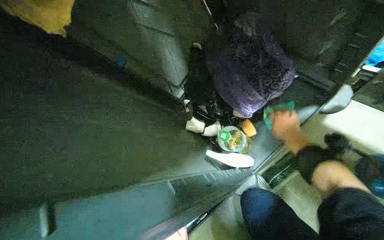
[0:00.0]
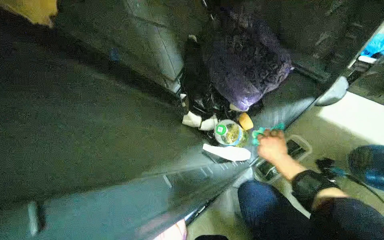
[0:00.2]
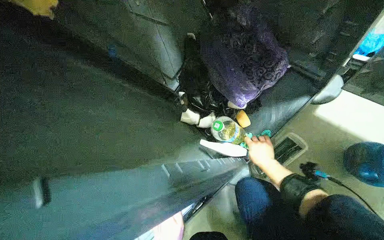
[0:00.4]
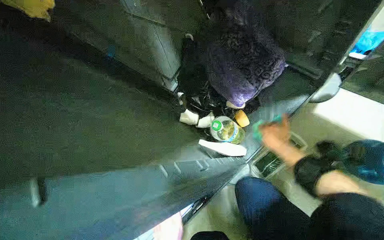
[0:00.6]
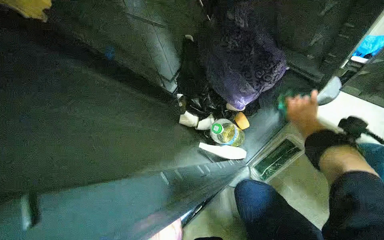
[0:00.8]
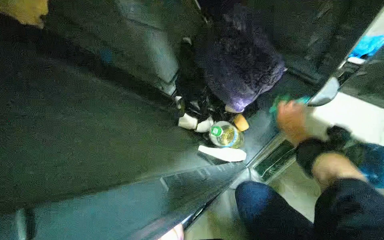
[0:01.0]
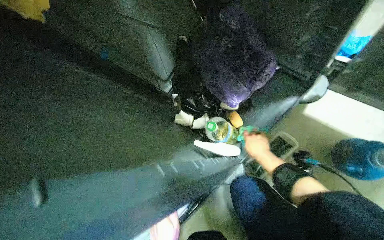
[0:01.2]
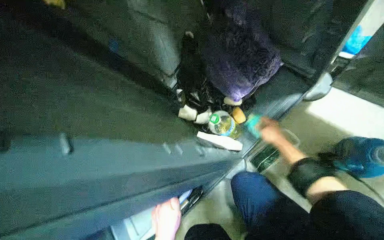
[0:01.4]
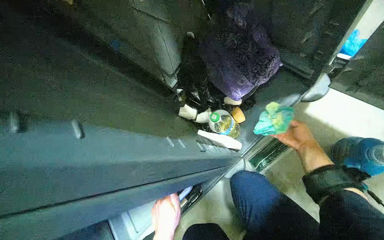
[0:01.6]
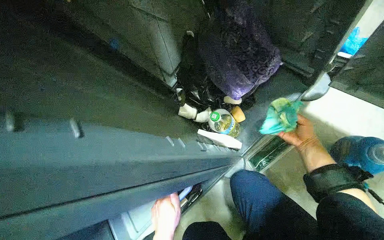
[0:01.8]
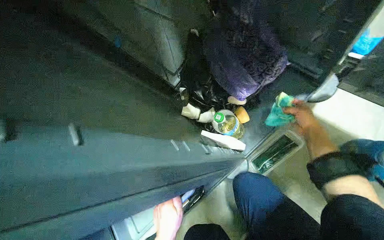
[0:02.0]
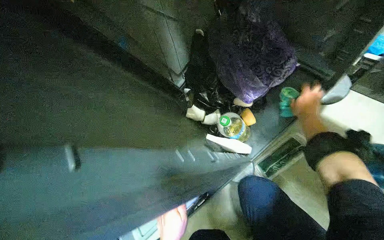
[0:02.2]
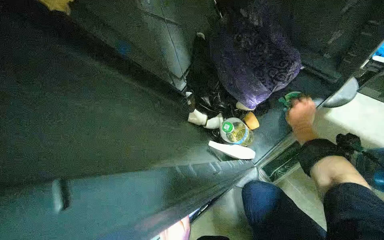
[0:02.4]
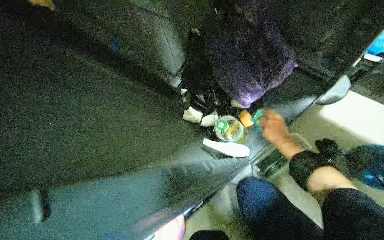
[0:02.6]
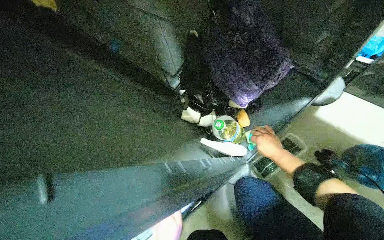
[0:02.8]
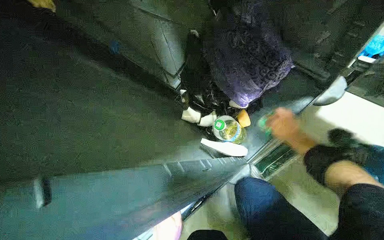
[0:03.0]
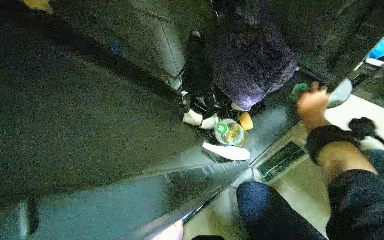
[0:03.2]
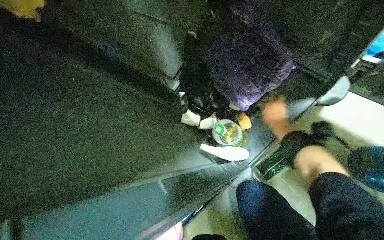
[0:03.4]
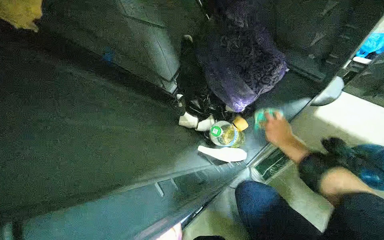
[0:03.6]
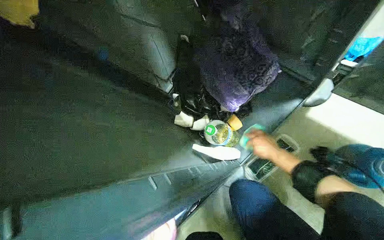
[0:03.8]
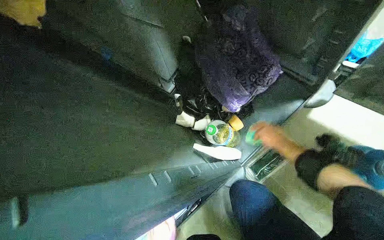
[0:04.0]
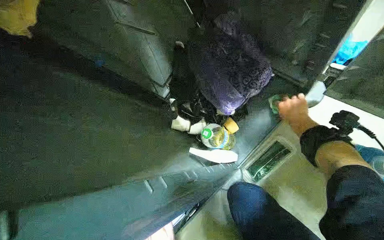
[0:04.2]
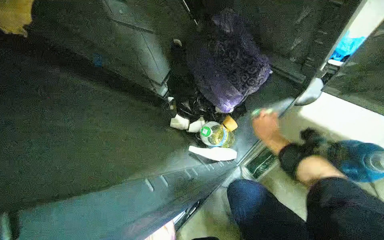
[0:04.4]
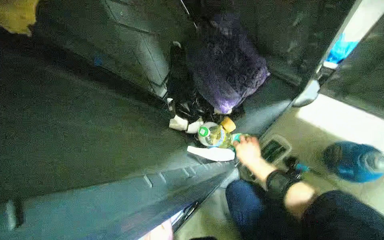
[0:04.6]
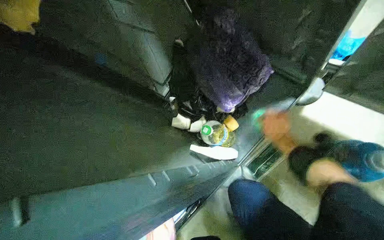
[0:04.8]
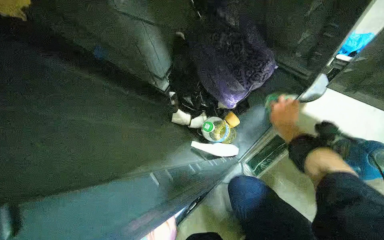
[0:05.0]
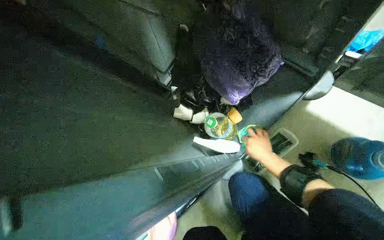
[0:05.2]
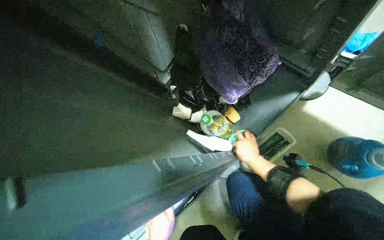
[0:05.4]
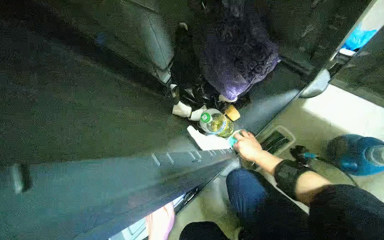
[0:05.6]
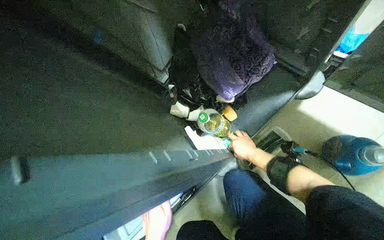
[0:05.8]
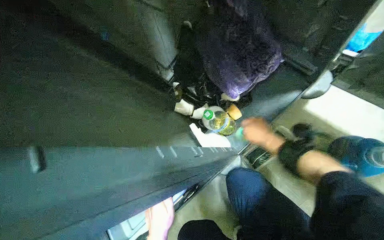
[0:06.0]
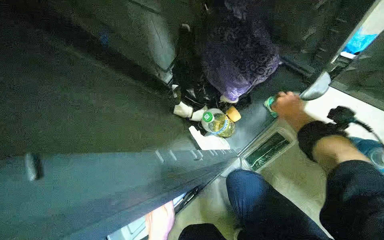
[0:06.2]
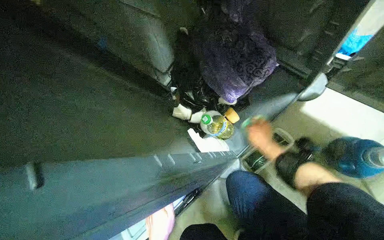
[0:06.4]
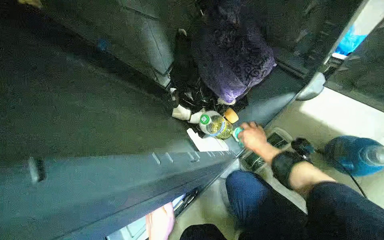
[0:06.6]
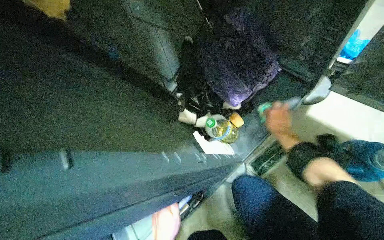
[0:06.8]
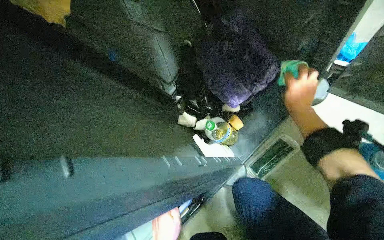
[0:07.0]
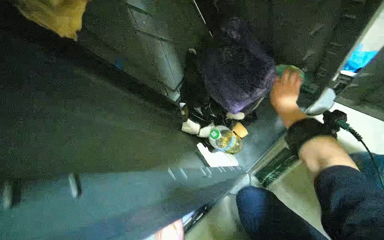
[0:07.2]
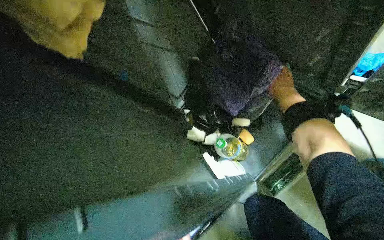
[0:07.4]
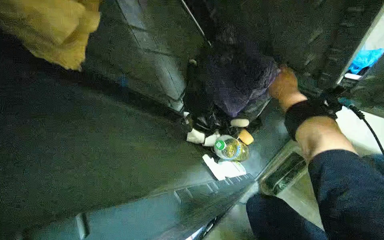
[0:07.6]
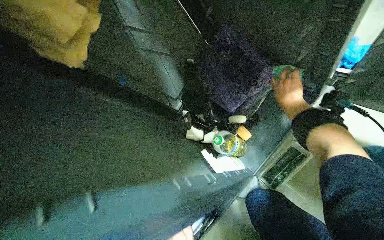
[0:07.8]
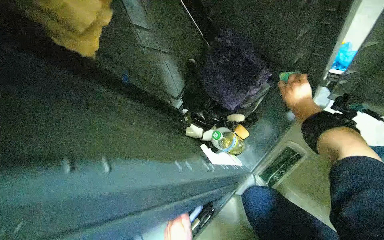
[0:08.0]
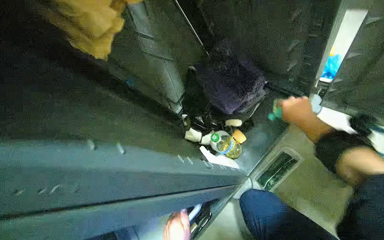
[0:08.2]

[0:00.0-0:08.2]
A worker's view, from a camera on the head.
Job: organizing items.
The whole recording: Organizing and cleaning the cleaning cart. The worker organizes items within the cleaning cart cabinet and wipes the tray clean.
0:00.0 to 0:01.6: The right hand swings left and right, approximately 20 cm each way, with 3 reversals.
0:01.6 to 0:03.2: The right hand goes up and down the picture, about 15 cm each way, reversing 2 times.
0:05.0 to 0:06.6: The right hand swings left and right, some 15 cm each way, with 2 reversals.
0:06.6 to 0:08.2: The right hand moves up the picture and nearer to the camera, roughly 20 cm.

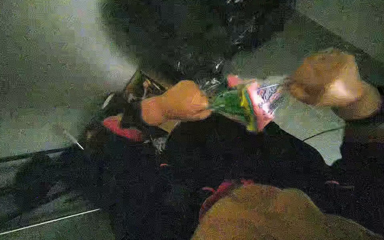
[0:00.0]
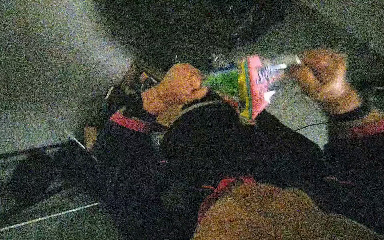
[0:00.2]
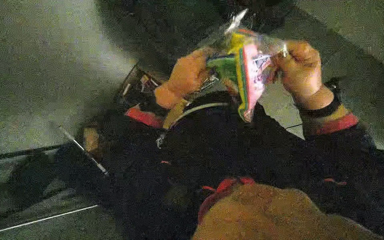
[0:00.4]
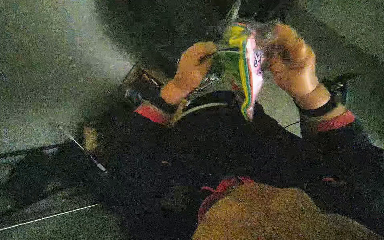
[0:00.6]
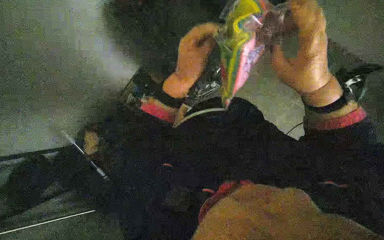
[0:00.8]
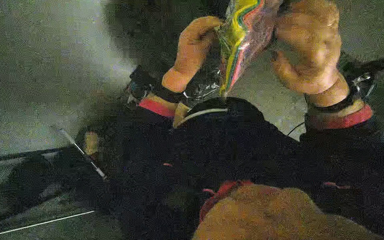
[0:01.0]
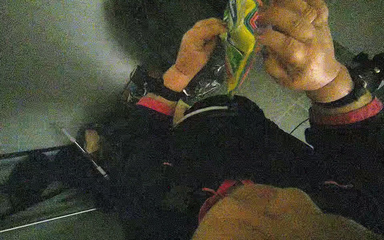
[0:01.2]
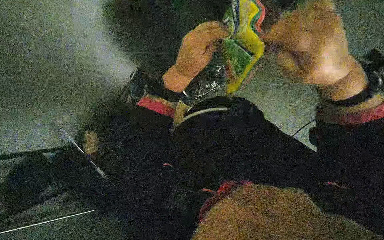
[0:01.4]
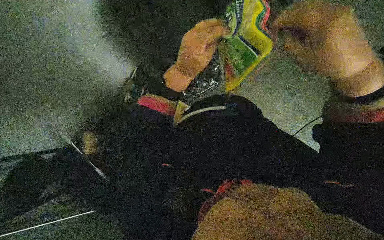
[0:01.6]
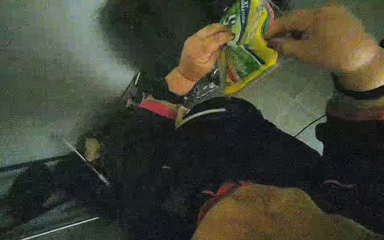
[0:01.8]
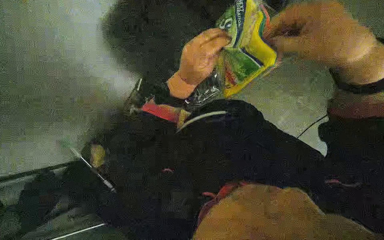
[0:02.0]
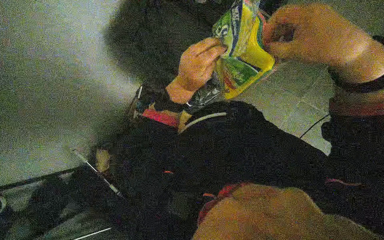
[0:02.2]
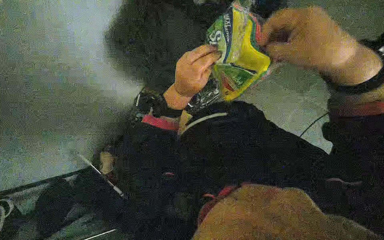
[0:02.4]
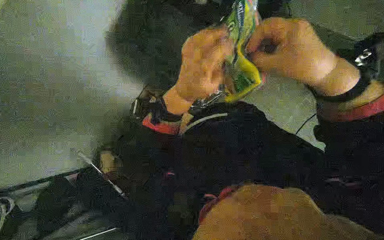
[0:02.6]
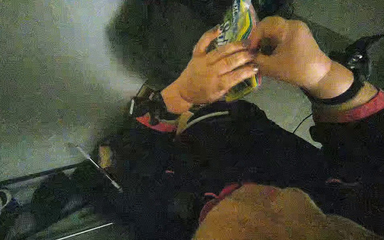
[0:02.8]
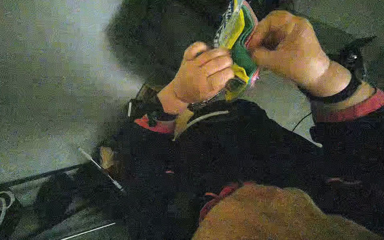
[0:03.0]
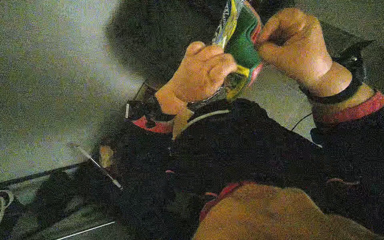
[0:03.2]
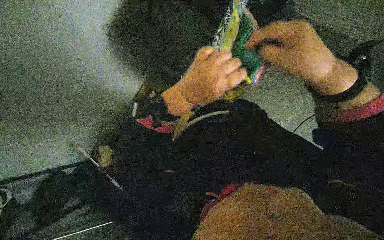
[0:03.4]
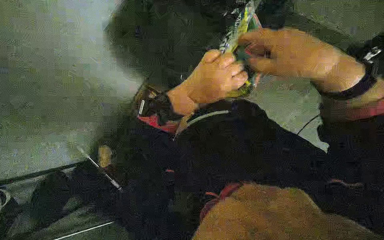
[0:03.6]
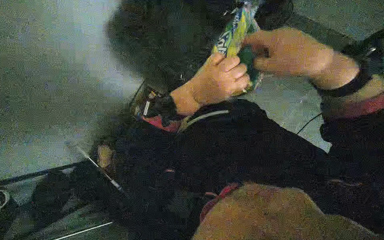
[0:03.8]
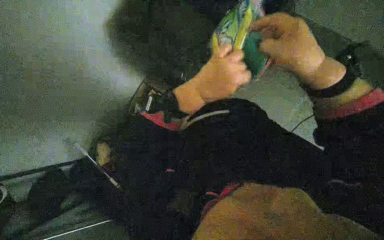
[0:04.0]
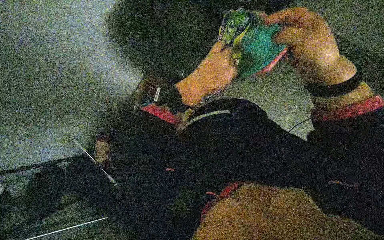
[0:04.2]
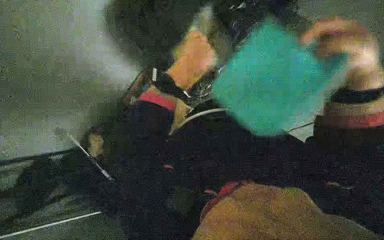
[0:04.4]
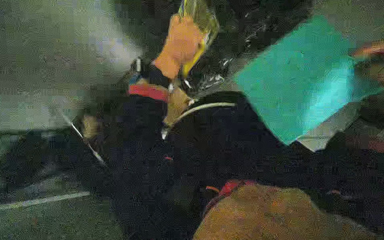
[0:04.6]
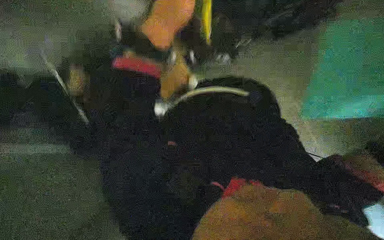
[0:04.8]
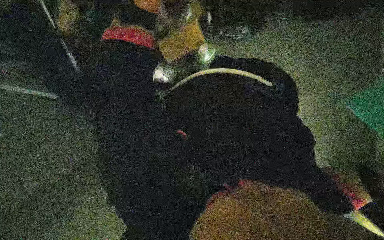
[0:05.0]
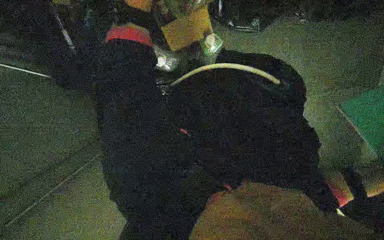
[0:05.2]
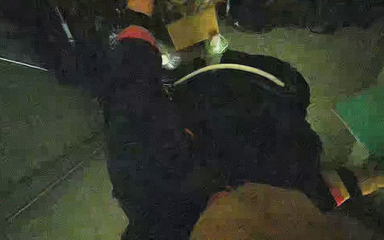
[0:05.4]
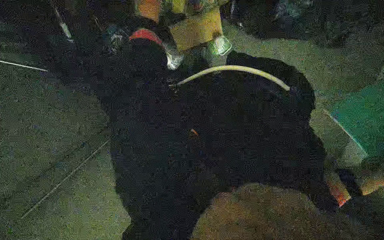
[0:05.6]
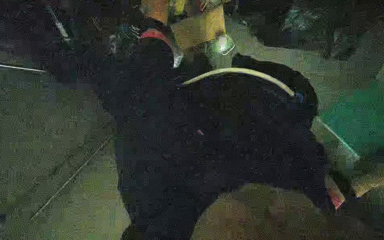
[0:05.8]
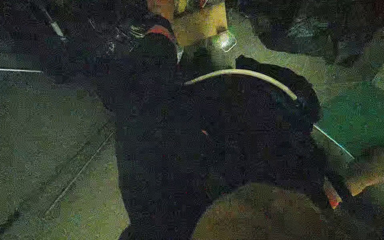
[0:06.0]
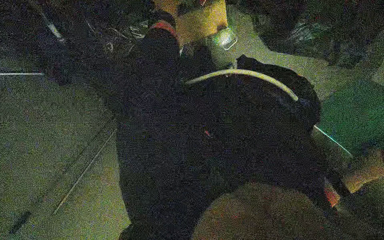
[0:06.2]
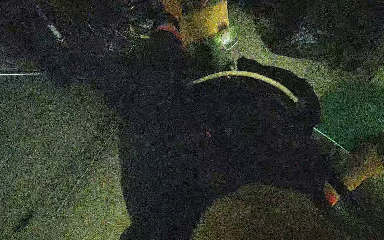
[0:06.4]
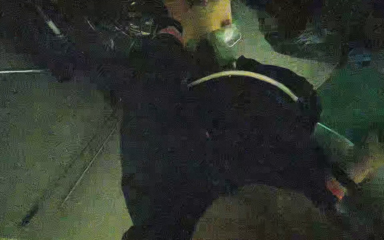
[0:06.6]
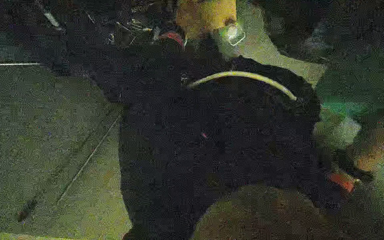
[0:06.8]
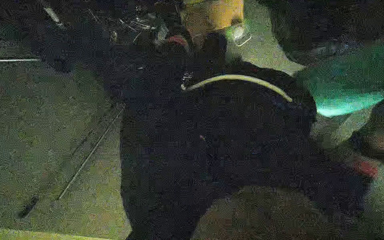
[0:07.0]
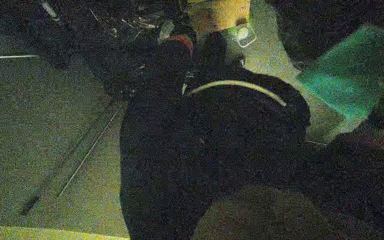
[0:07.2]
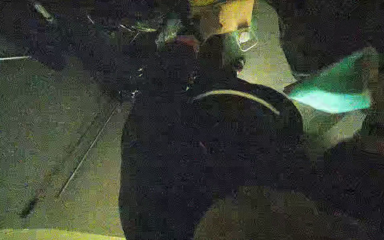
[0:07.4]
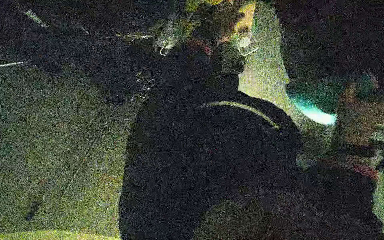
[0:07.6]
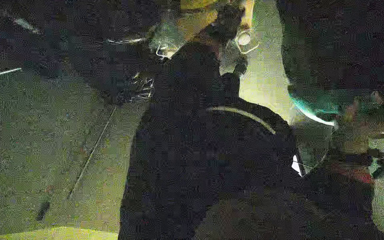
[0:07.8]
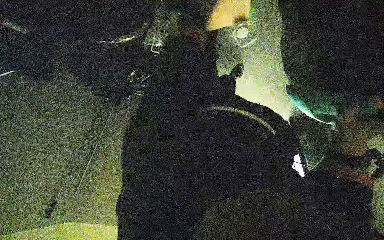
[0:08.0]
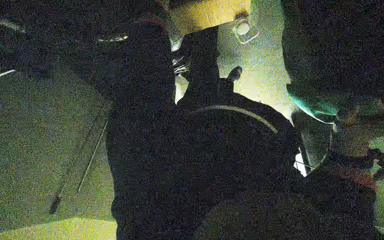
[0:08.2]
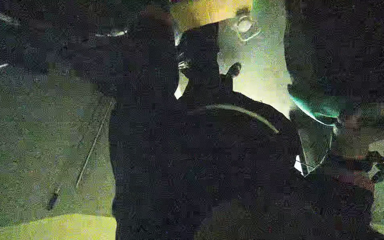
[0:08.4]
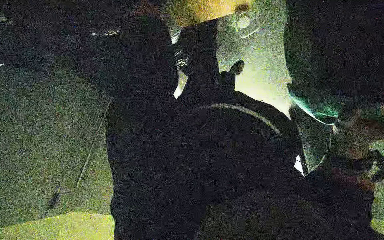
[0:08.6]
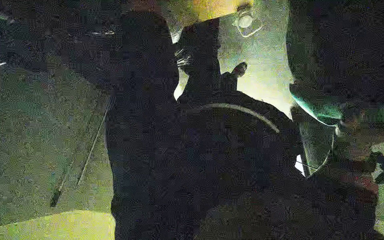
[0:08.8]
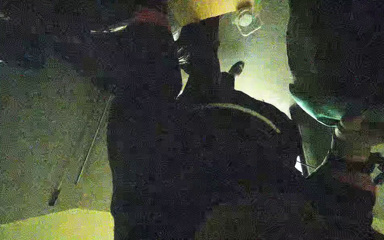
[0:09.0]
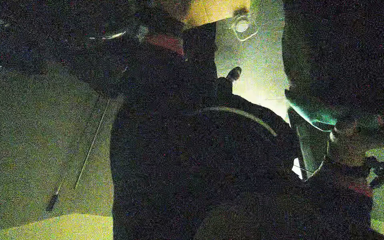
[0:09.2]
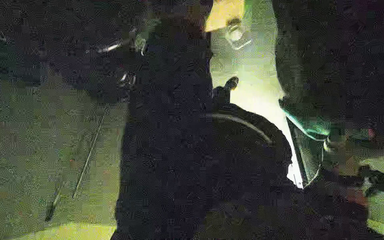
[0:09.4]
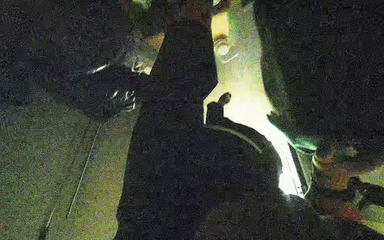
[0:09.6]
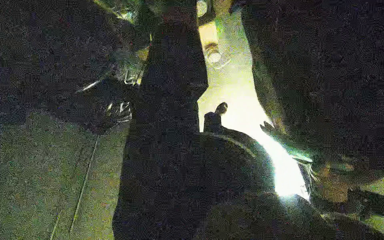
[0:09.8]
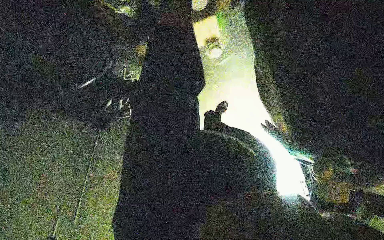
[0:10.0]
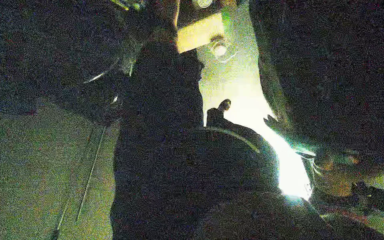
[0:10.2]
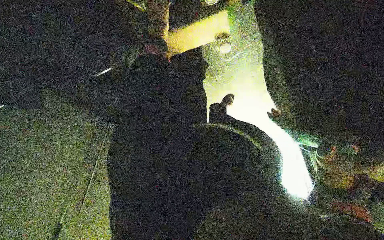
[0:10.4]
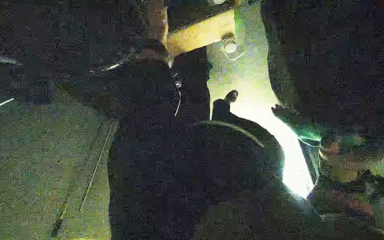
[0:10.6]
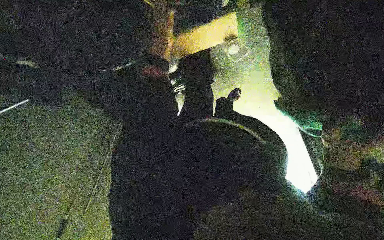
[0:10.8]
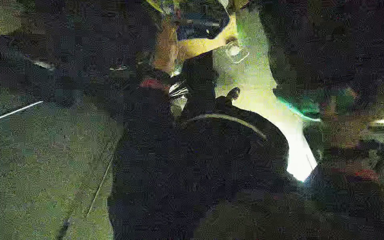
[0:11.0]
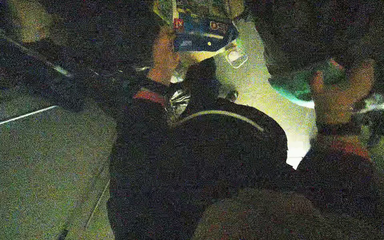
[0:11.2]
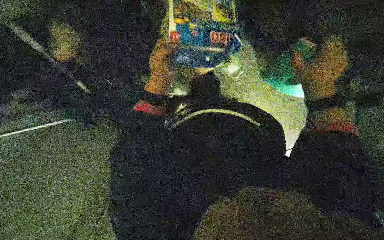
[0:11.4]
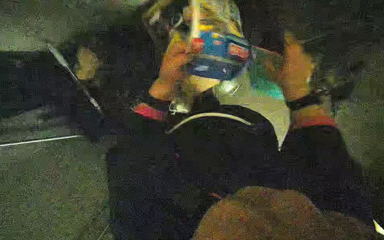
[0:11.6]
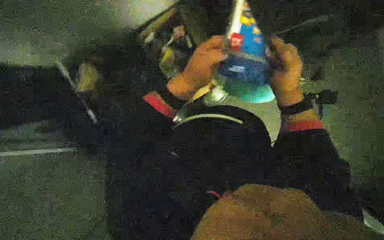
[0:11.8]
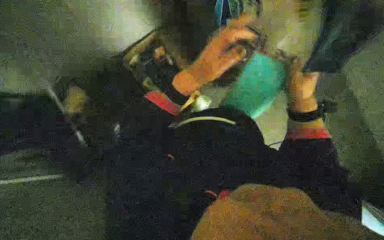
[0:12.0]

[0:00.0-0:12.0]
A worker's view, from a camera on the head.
Job: preparing cleaning supplies.
The whole recording: Preparing cleaning tools and supplies. The worker opens packages and places various cleaning supplies into a bucket on the cleaning cart.
0:00.0 to 0:01.6: The right hand goes about 10 cm to the left.
0:01.6 to 0:03.0: The left hand goes roughly 15 cm nearer to the camera.
0:03.0 to 0:04.4: The right hand moves to the right, about 10 cm.
0:10.4 to 0:12.0: The camera pitches upward, by about 15 degrees.
